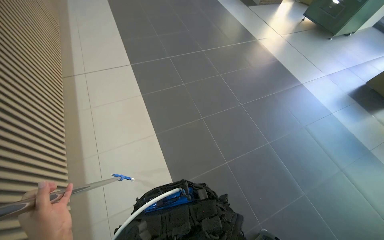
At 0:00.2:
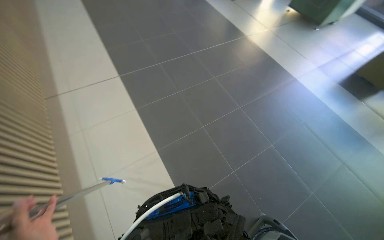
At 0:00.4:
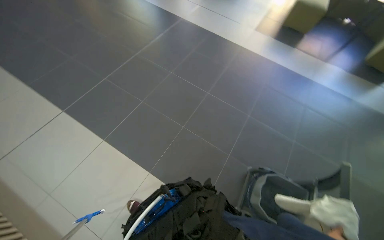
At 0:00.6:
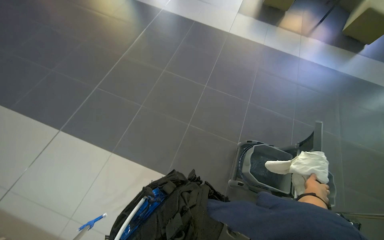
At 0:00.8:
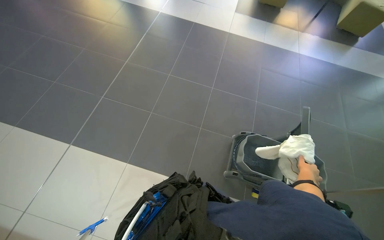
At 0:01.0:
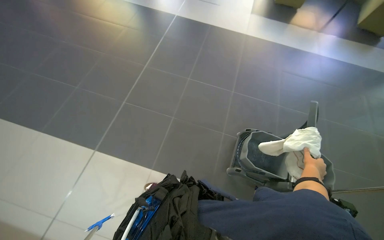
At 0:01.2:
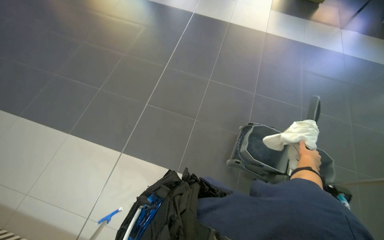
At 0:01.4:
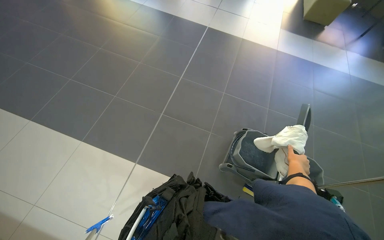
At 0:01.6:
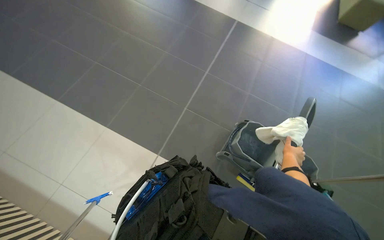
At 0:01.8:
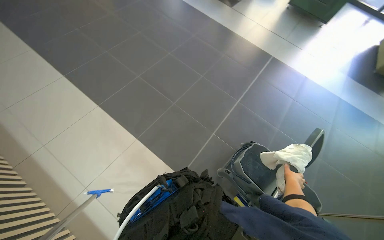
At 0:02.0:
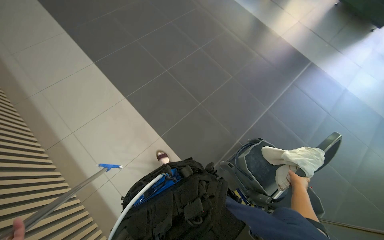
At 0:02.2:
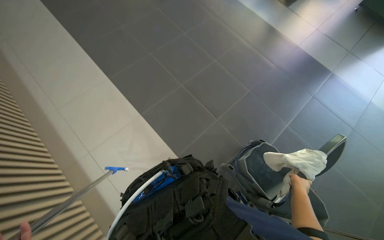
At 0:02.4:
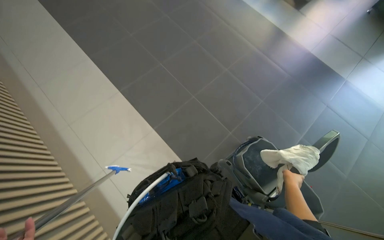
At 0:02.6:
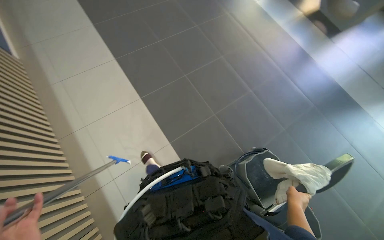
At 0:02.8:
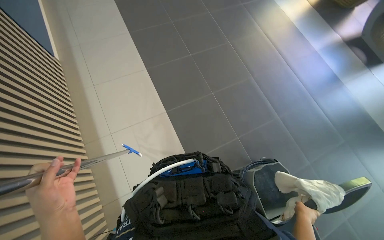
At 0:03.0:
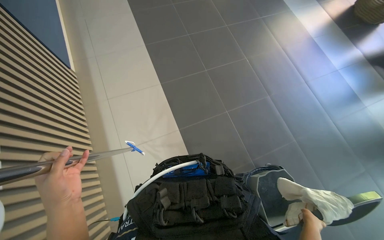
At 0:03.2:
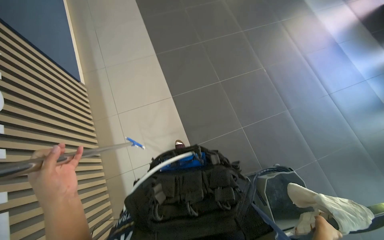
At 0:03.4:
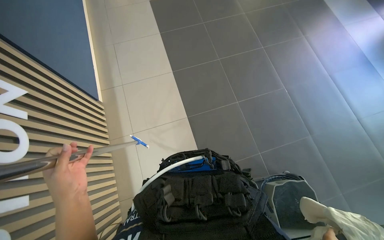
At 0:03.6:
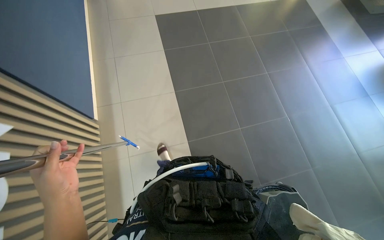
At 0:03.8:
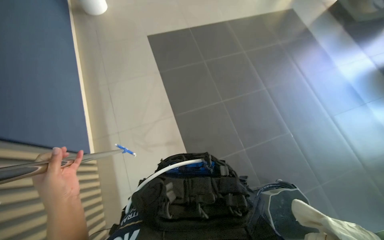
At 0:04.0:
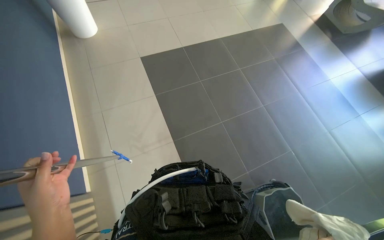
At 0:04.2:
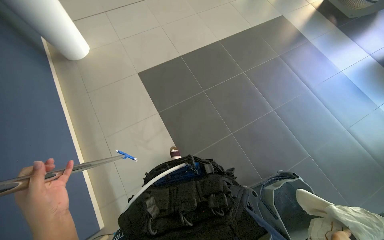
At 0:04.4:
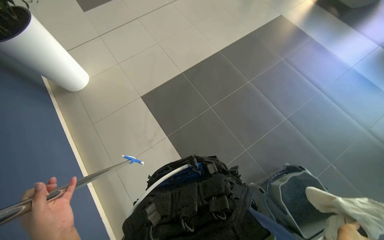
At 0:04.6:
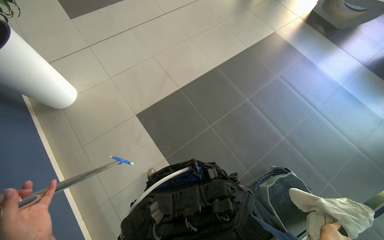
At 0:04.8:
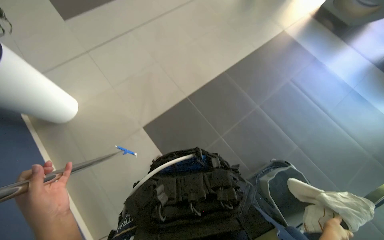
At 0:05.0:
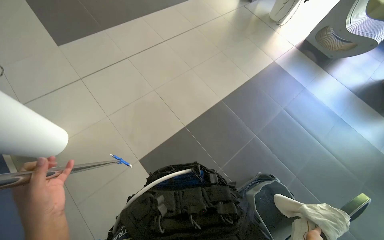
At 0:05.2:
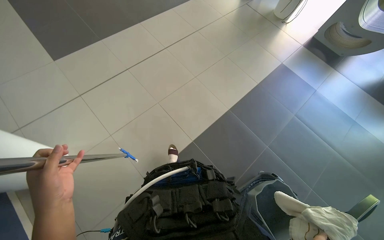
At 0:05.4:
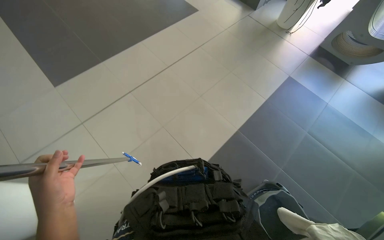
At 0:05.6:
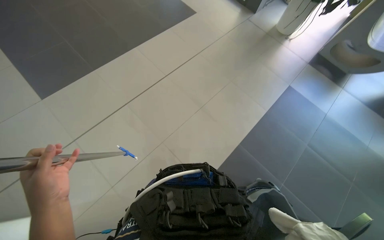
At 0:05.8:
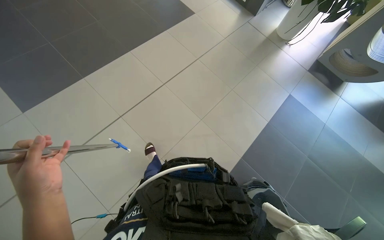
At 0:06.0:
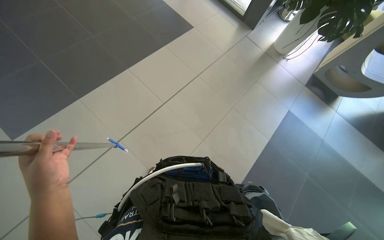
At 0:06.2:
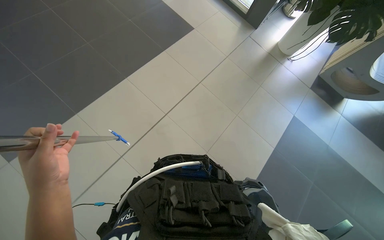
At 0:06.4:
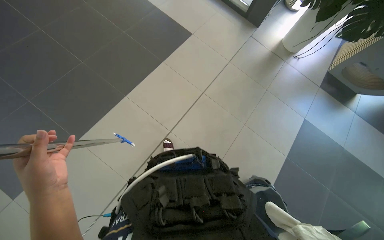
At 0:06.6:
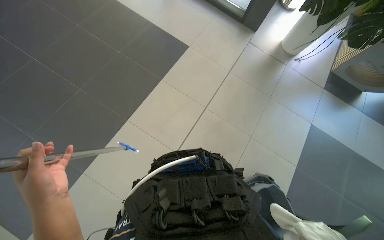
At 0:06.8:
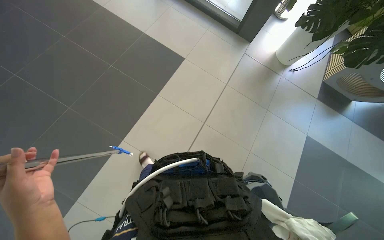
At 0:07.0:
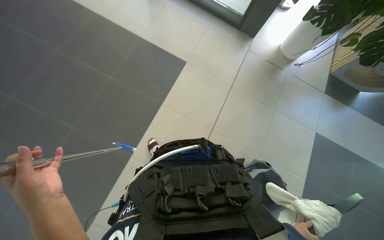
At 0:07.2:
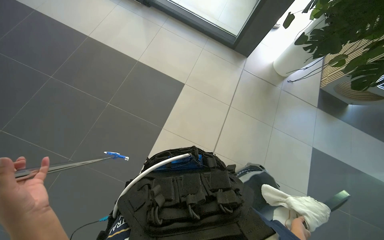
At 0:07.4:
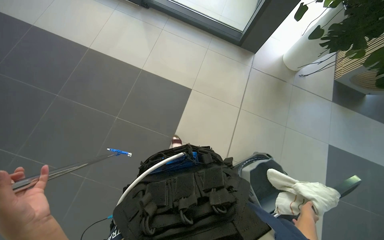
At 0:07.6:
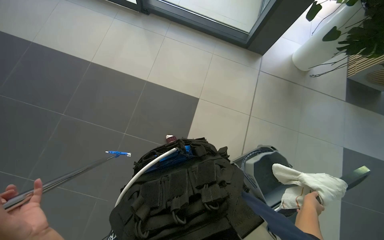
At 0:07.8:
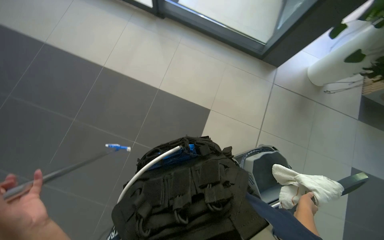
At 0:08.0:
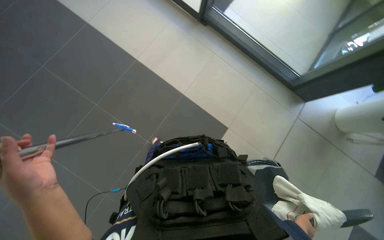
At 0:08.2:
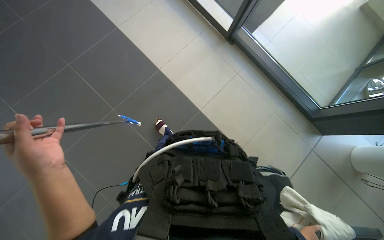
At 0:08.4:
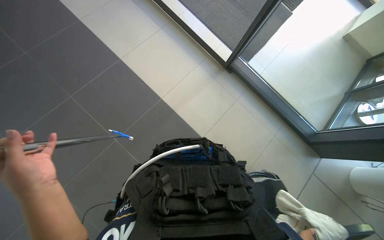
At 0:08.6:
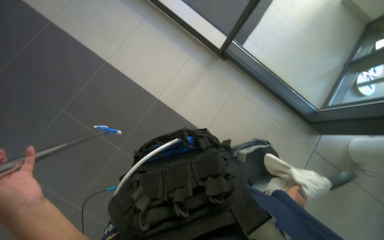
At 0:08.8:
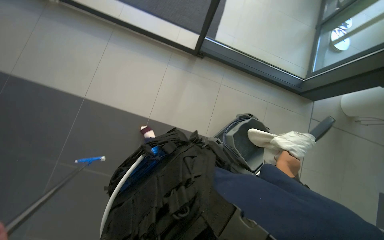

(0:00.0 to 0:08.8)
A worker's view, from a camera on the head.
Job: preparing cleaning supplies.
The whole recording: Transporting cleaning supplies. The worker pushes the cleaning cart with supplies through a hallway.
0:00.0 - 0:01.4: The camera travels roughly 40 cm.
0:01.4 - 0:03.0: The wearer looks roughly 30 degrees further to the left.
0:07.4 - 0:08.8: The camera travels roughly 60 cm.

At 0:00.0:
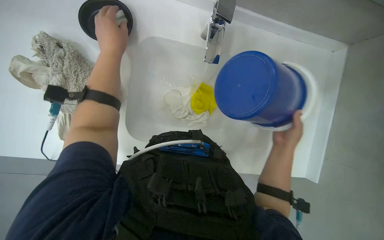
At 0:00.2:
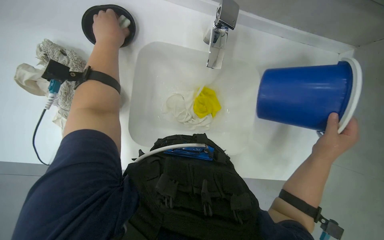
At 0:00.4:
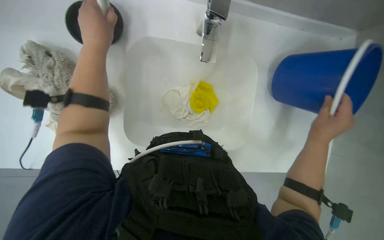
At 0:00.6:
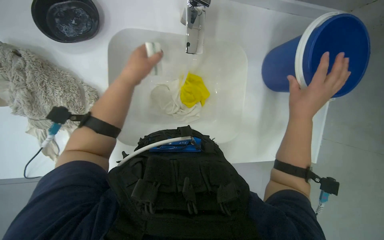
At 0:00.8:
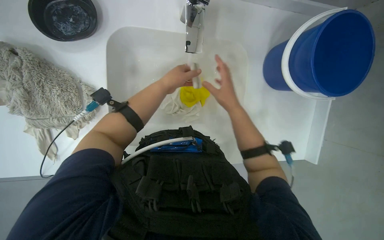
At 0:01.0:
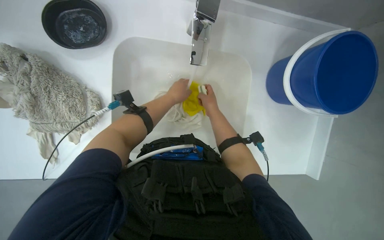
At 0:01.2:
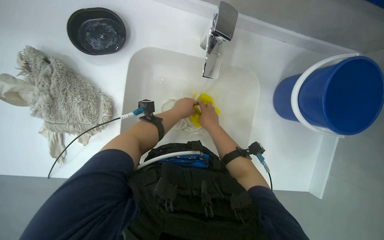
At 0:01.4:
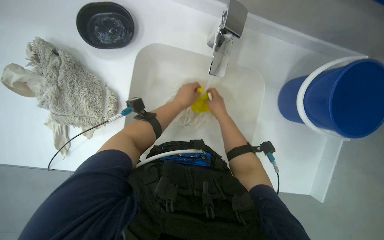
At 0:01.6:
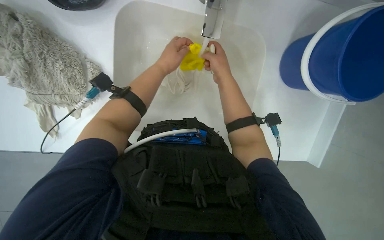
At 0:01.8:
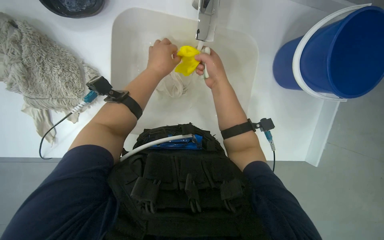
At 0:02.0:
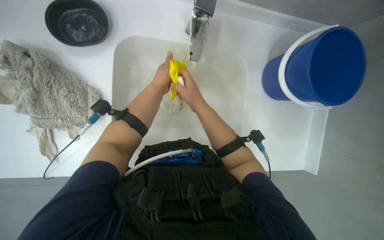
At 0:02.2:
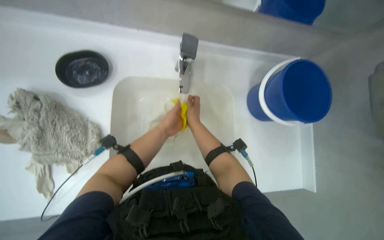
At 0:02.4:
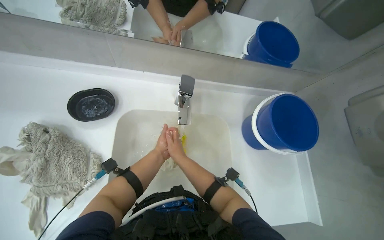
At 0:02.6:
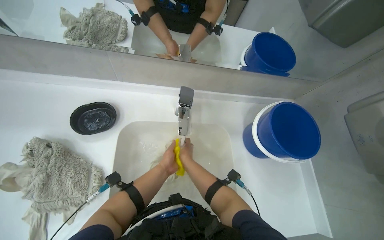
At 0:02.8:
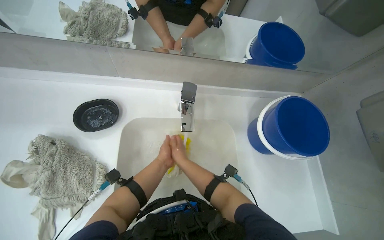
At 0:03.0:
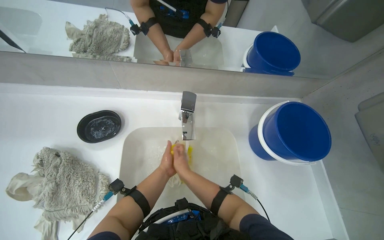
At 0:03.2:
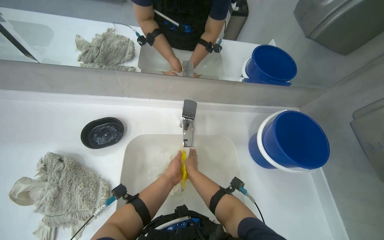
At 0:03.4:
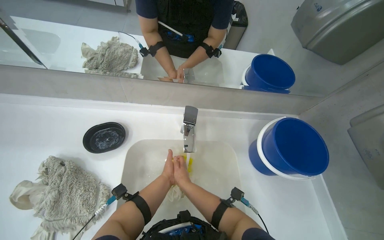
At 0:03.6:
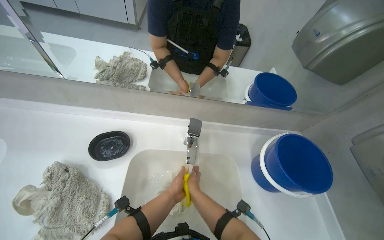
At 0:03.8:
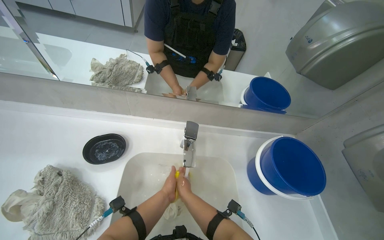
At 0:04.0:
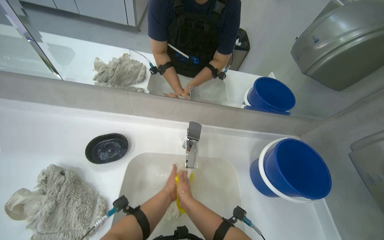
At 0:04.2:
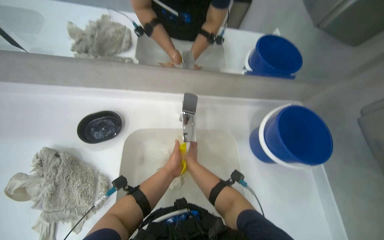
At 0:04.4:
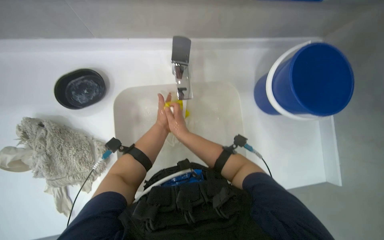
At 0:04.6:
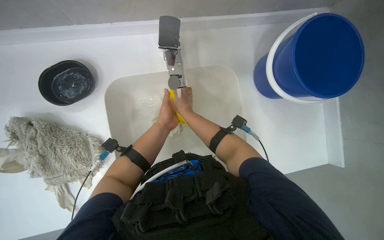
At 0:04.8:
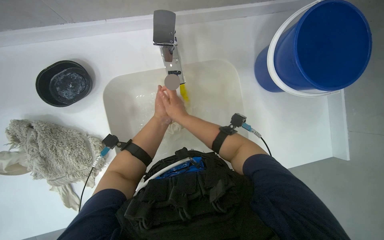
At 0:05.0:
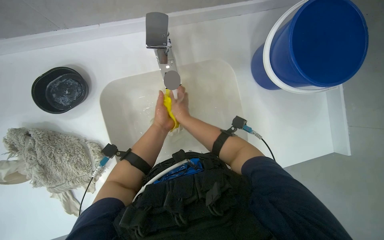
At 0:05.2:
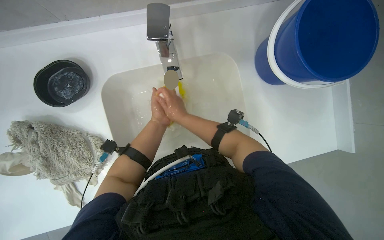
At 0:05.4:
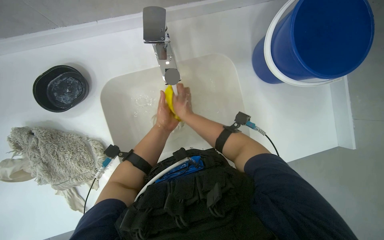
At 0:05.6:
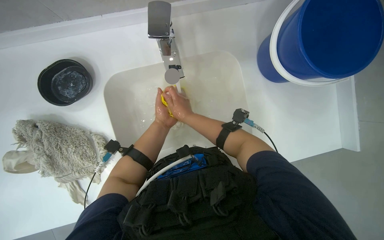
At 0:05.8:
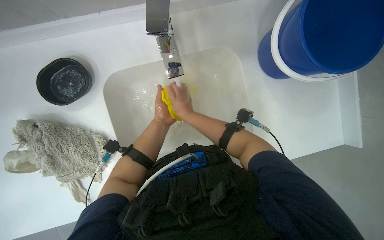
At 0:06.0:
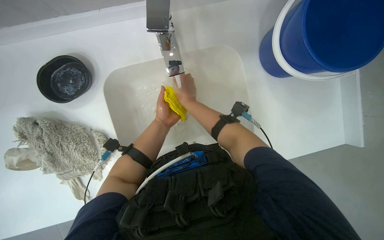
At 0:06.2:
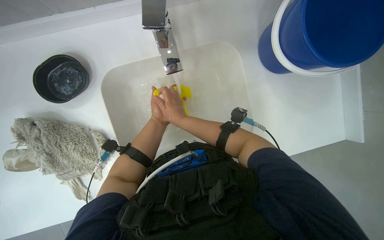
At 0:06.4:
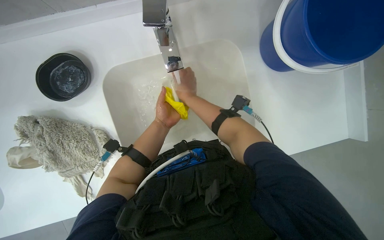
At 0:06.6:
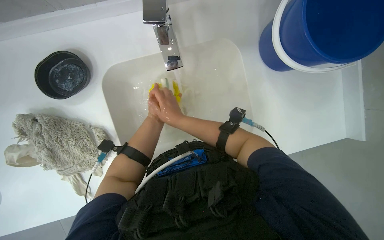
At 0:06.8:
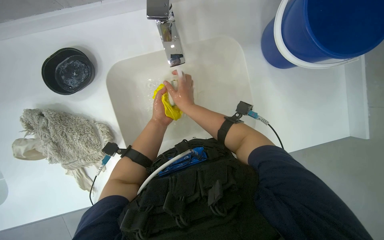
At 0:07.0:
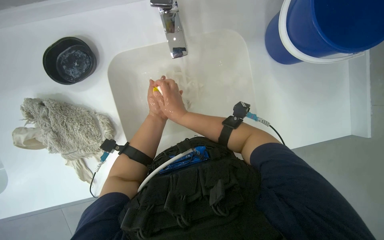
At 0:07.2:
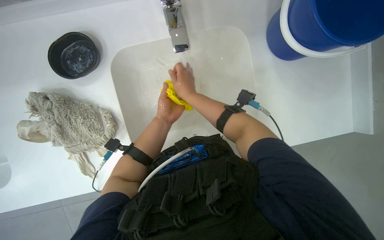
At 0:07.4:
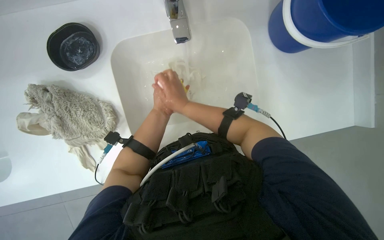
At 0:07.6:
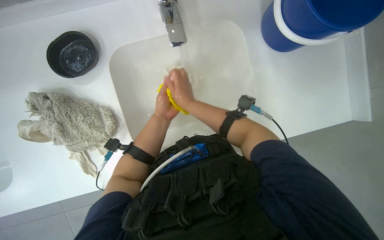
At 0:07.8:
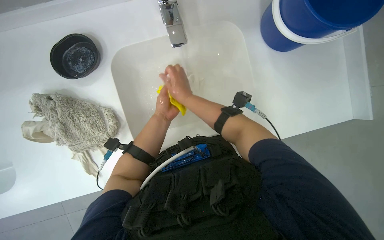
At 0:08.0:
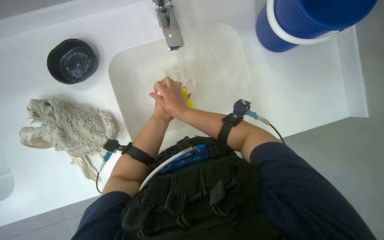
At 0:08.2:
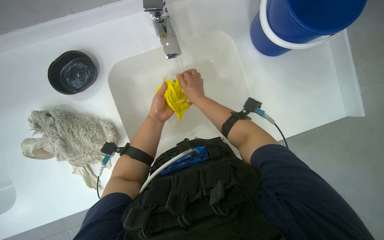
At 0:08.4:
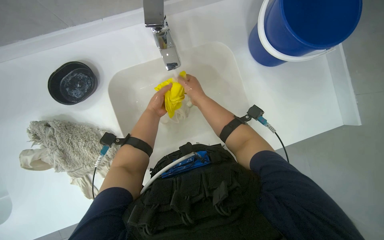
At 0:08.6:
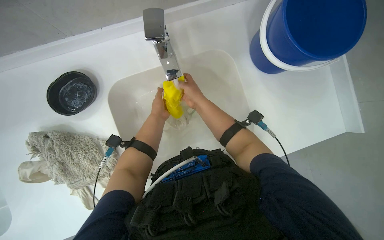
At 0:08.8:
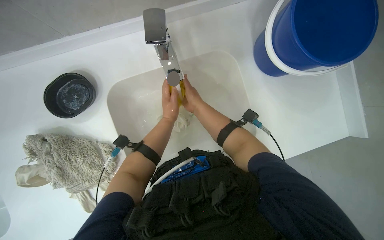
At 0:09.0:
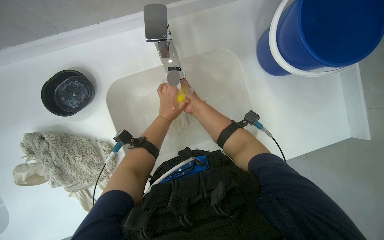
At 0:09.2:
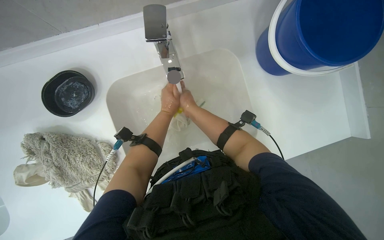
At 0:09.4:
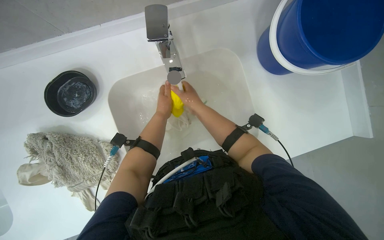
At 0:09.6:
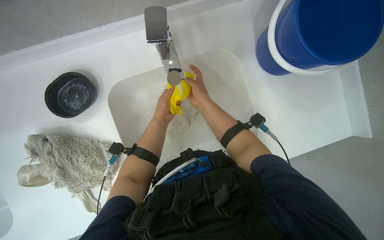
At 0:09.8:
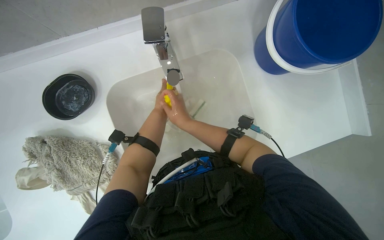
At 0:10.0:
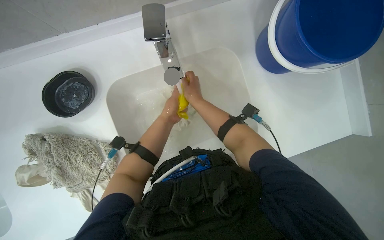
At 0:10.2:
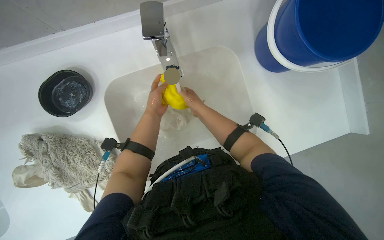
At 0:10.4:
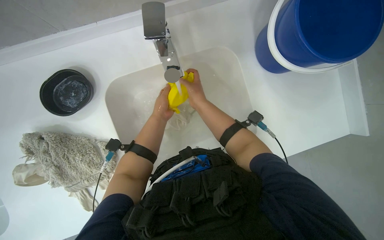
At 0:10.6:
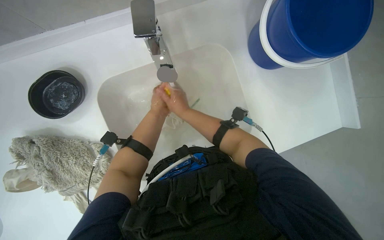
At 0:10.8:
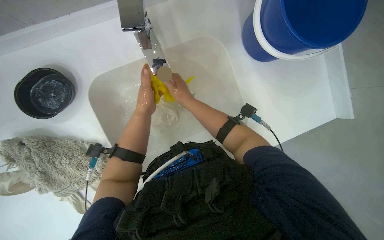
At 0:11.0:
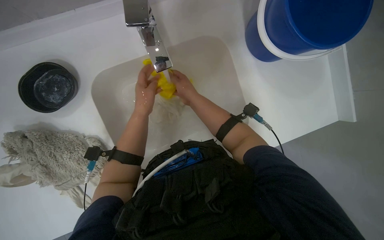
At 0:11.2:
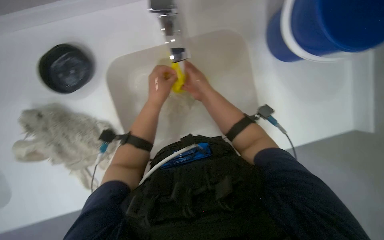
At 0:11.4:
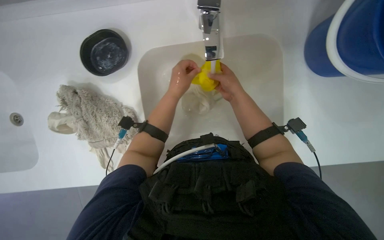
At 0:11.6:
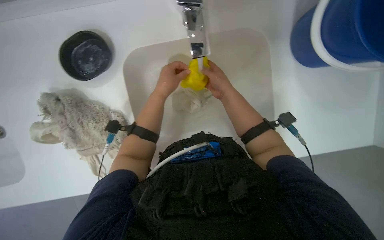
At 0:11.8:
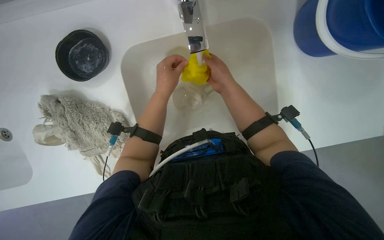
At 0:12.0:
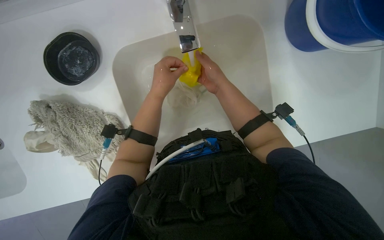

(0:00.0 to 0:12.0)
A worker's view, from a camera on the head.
Job: preparing cleaning supplies.
The whole recording: Washing cleaning cloths and sponges. The worker washes a yellow sponge and a white cloth under the running water in the sink.
0:00.0 - 0:01.6: The right hand goes about 20 cm to the left and up the picture.
0:01.6 - 0:03.0: The camera pitches upward, by approximately 35 degrees.
0:03.0 - 0:04.4: The view tips downward by some 20 degrees.
